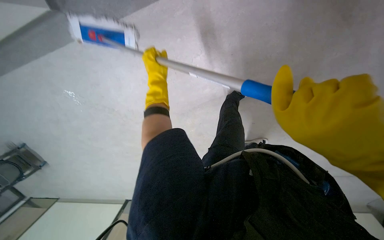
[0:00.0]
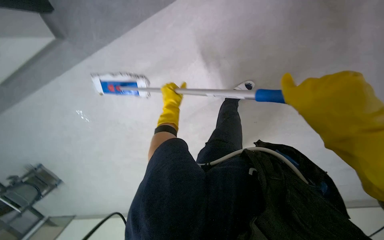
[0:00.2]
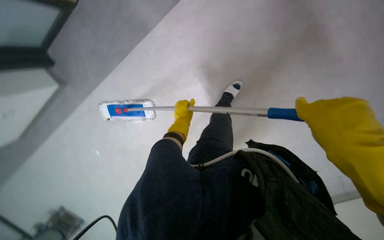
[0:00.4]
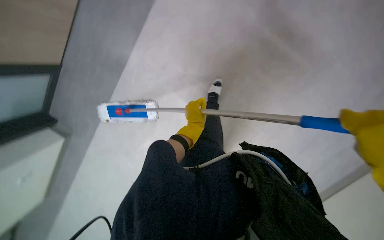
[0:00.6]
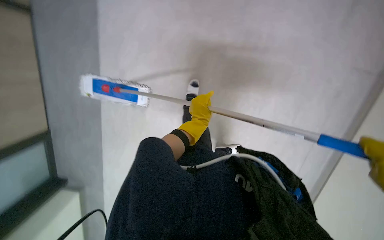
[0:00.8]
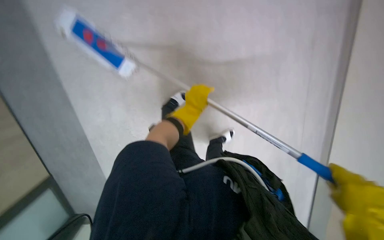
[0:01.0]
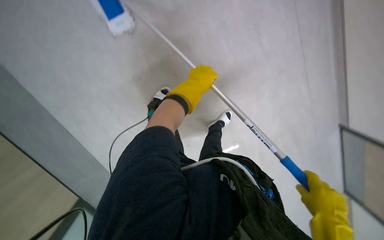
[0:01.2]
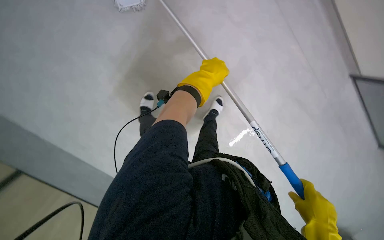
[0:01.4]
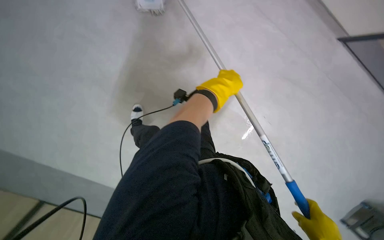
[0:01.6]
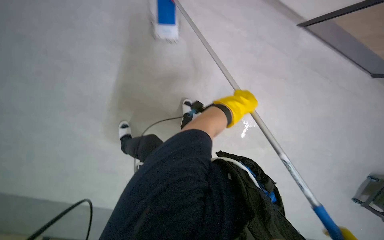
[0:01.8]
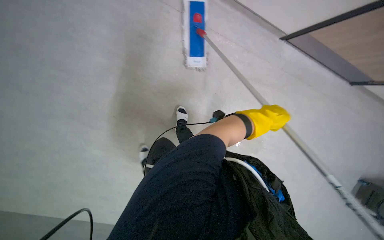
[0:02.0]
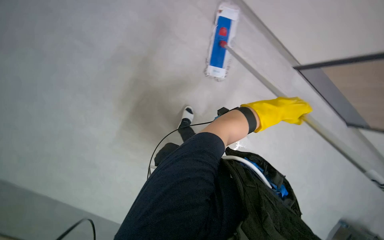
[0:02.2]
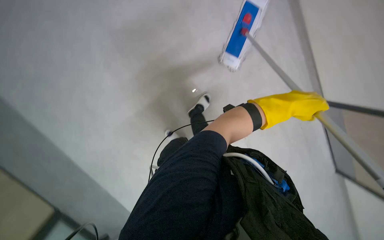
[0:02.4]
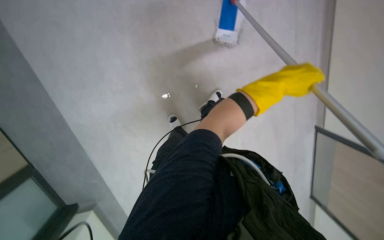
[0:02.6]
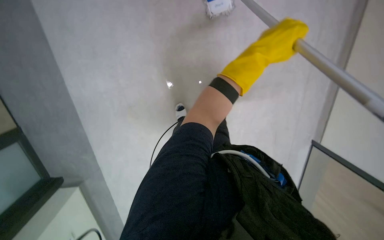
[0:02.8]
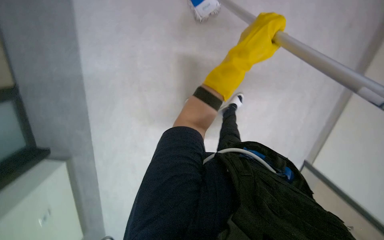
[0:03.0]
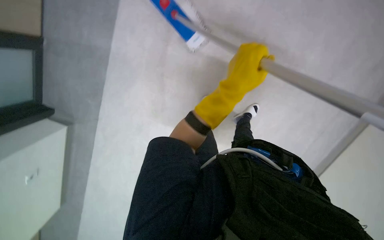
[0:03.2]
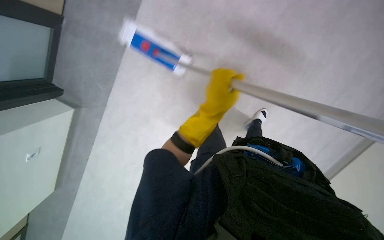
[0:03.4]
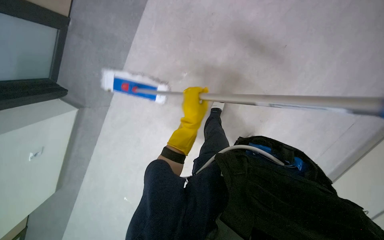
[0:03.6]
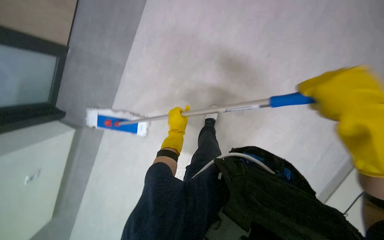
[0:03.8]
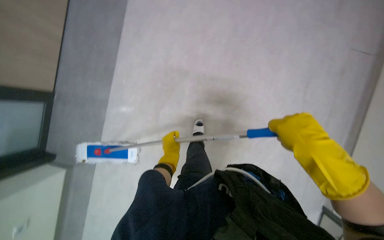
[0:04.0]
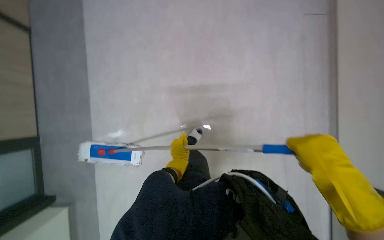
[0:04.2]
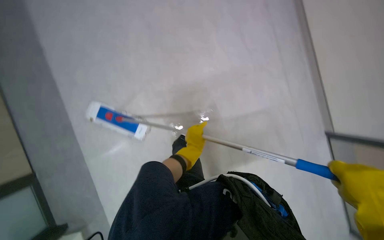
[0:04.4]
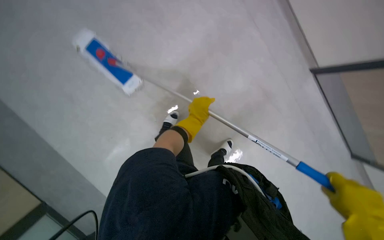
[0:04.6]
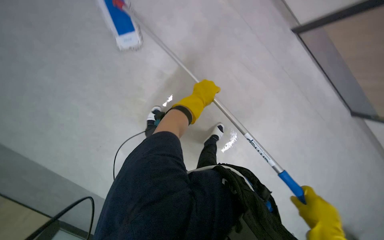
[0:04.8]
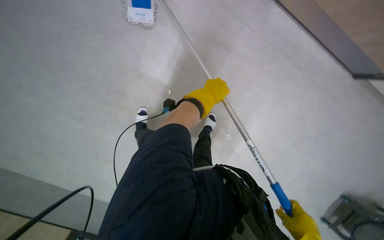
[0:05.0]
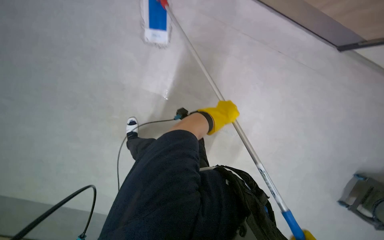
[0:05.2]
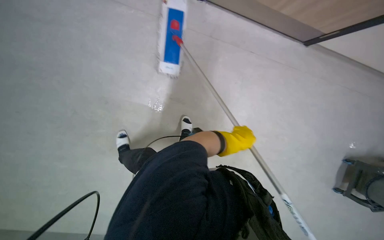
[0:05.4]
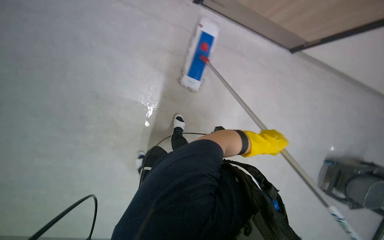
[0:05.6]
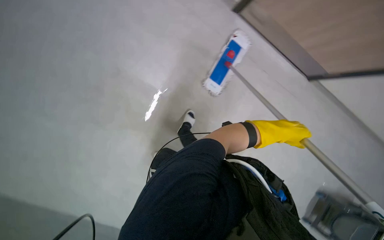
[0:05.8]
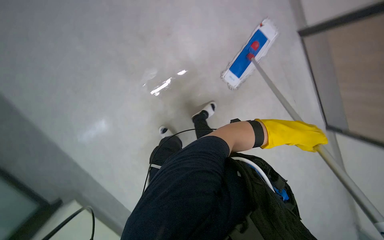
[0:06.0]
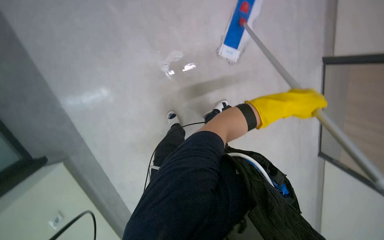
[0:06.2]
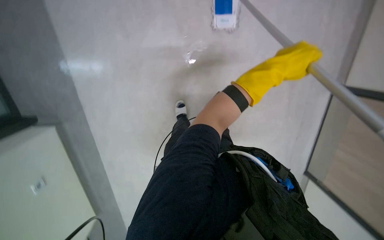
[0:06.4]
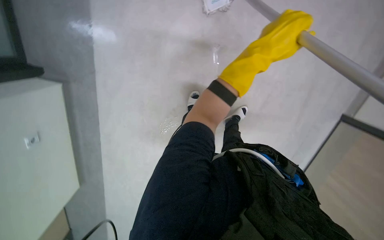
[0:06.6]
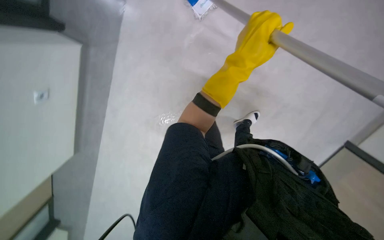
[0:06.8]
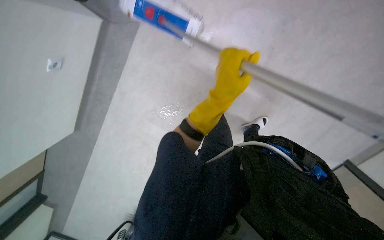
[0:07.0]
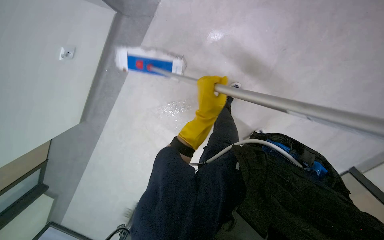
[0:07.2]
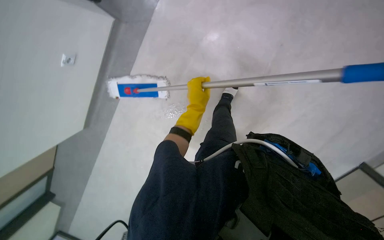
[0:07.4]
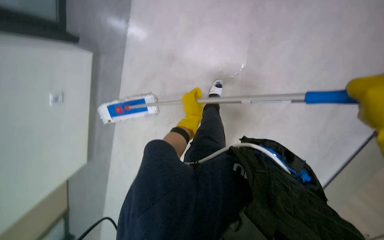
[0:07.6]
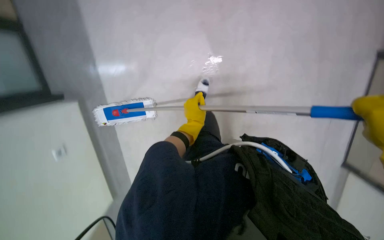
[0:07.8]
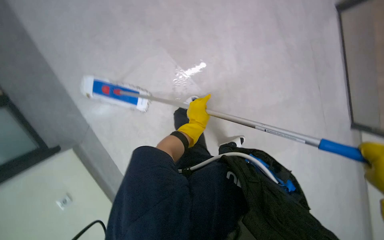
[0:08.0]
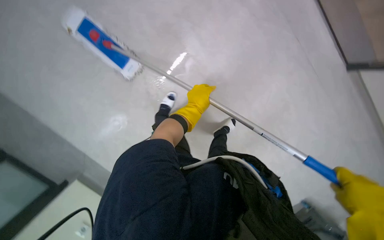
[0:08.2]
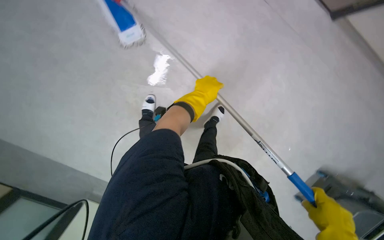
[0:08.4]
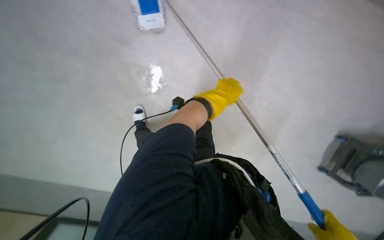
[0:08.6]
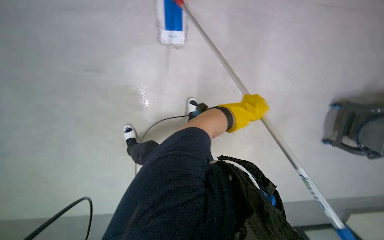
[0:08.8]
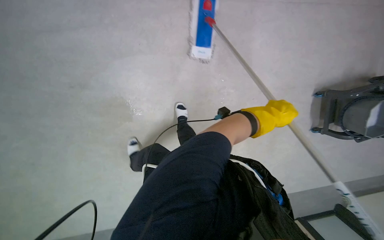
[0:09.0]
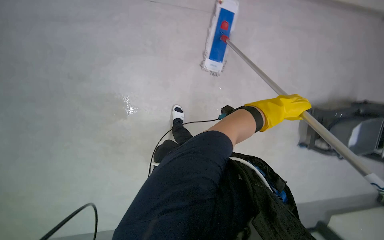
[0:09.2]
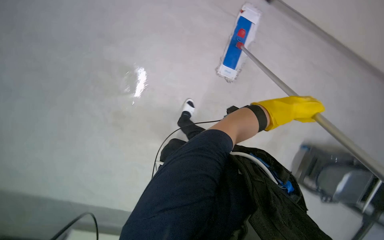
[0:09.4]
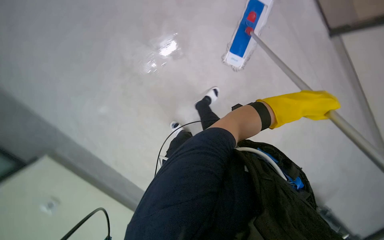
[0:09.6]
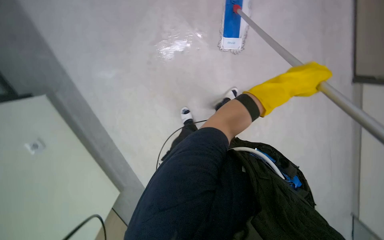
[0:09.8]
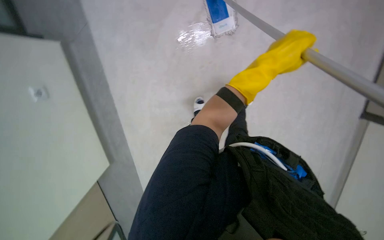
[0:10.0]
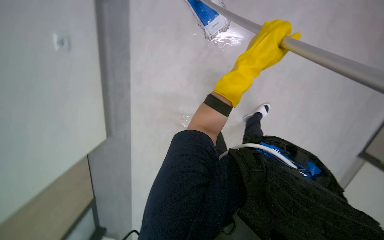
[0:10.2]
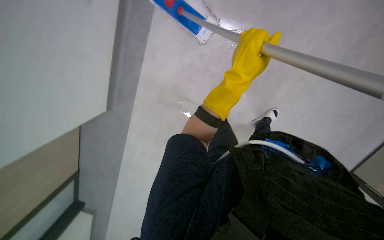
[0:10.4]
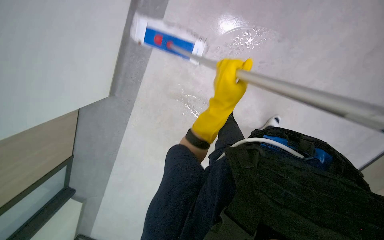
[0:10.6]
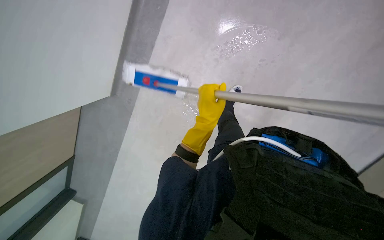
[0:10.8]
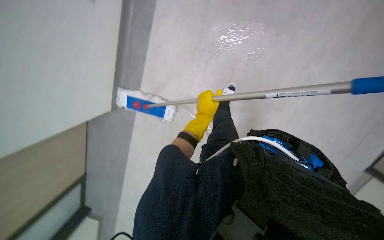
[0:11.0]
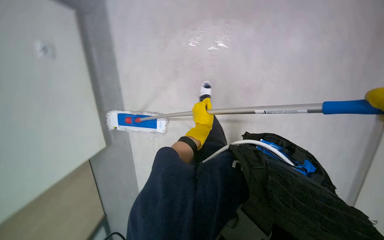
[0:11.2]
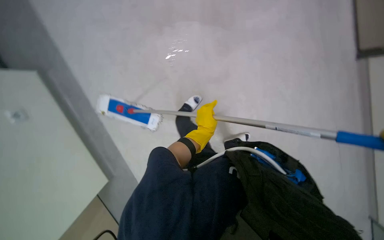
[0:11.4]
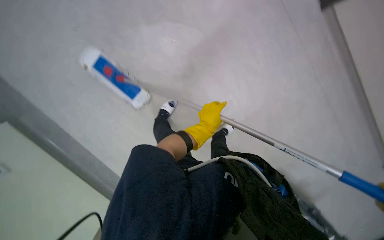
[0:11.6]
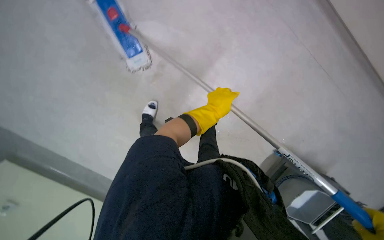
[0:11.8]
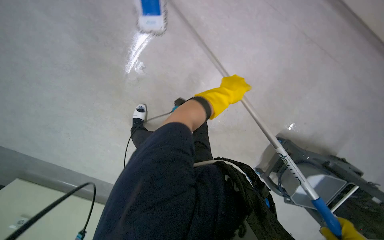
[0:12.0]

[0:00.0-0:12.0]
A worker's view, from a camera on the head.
Job: mopping floor.
The whole recording: Mopping hallway floor. The worker mops the hallway floor with a long-handled mop.
0:00.0 to 0:01.6: The view pans to the right by about 20 degrees.
0:01.6 to 0:03.0: The left hand reaches approximately 15 cm to the right, then returns.
0:06.0 to 0:07.6: The view swings approximately 25 degrees to the left. The left hand moves to the left and farther from the camera, approximately 35 cm.
0:07.6 to 0:09.0: The left hand moves nearer to the camera and to the right, approximately 25 cm.
0:10.4 to 0:12.0: The left hand travels down the picture and back again, roughly 10 cm each way.

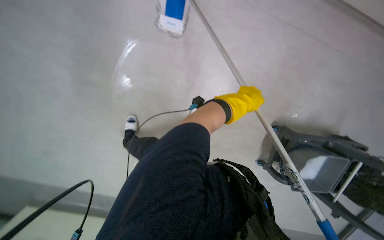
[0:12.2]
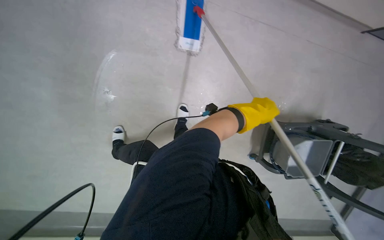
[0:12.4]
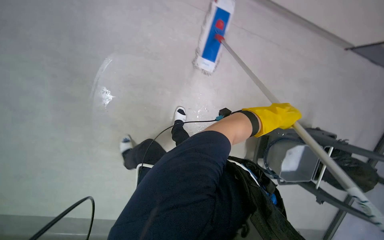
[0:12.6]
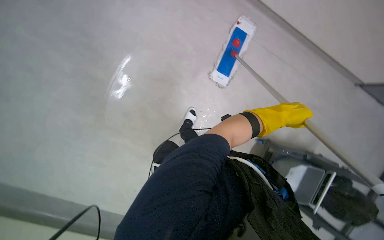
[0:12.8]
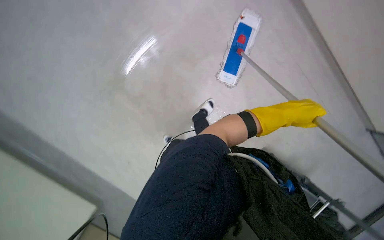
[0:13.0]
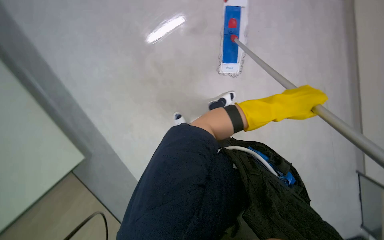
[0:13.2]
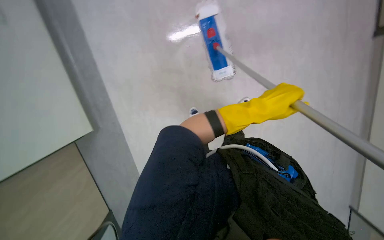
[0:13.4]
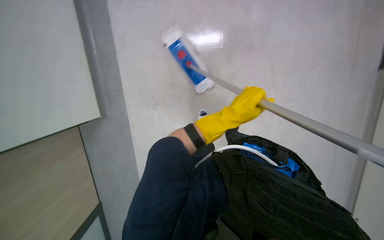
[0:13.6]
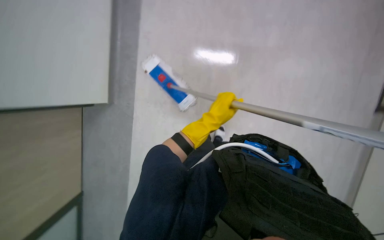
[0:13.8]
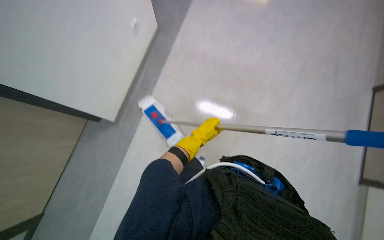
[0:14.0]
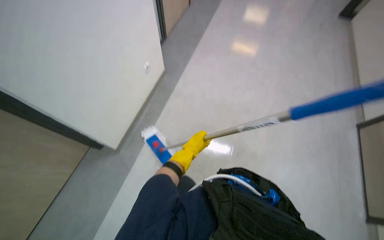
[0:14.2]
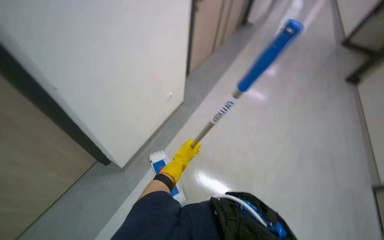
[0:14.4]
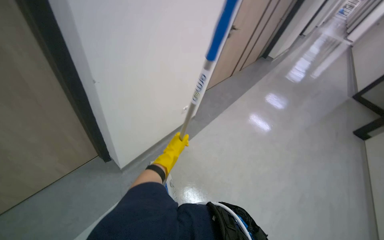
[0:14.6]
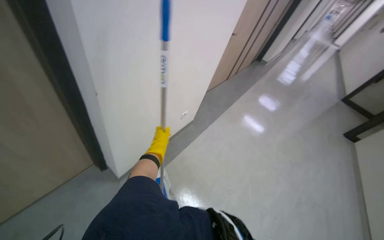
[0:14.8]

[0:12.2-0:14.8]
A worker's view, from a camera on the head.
Job: mopping floor.
The whole recording: Mopping hallway floor. The worker mops the hallway floor with a long-handled mop.
0:12.2 to 0:13.4: The left hand travels nearer to the camera by some 20 cm.
0:13.4 to 0:14.8: The wearer looks some 45 degrees further upward.

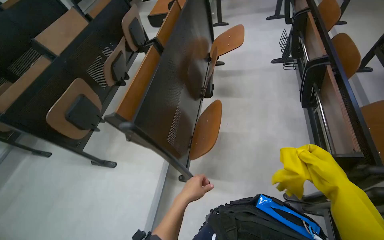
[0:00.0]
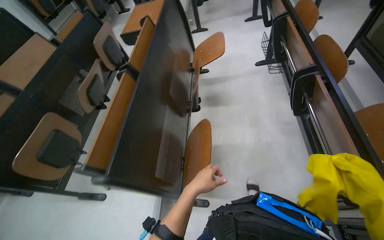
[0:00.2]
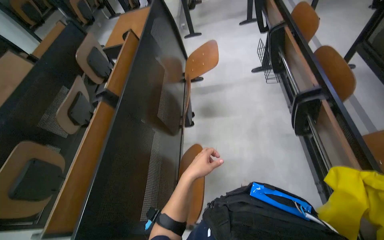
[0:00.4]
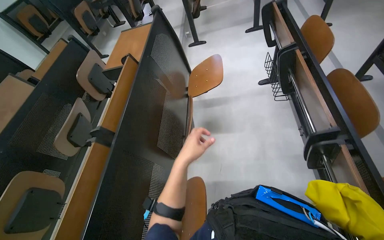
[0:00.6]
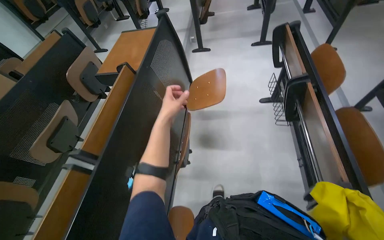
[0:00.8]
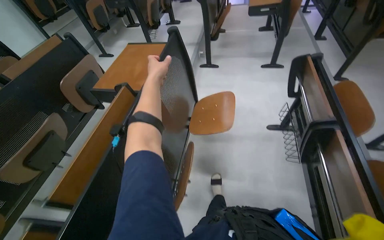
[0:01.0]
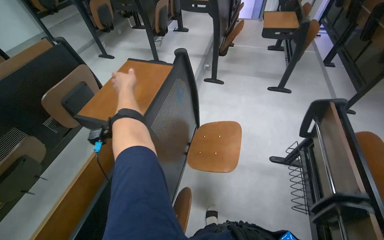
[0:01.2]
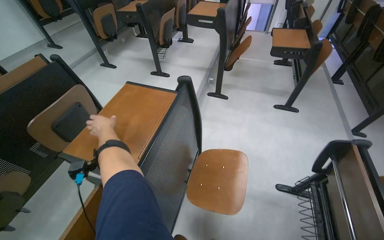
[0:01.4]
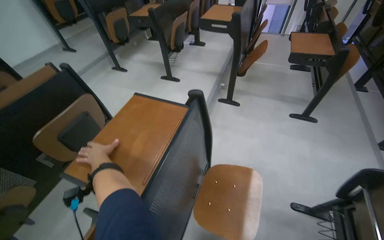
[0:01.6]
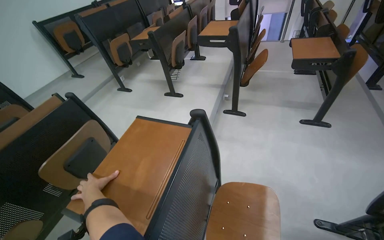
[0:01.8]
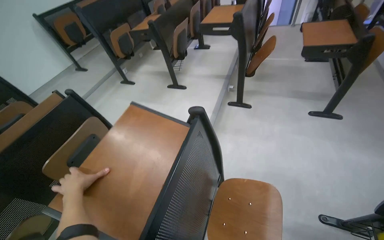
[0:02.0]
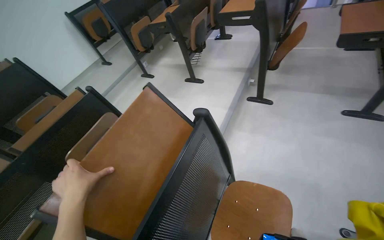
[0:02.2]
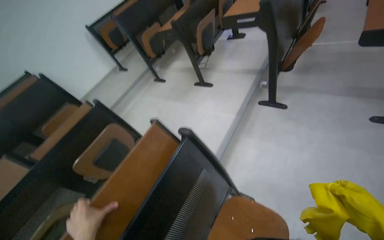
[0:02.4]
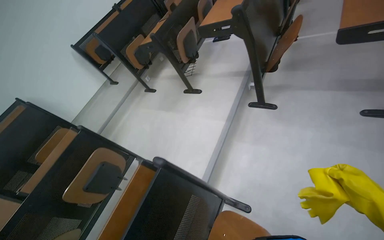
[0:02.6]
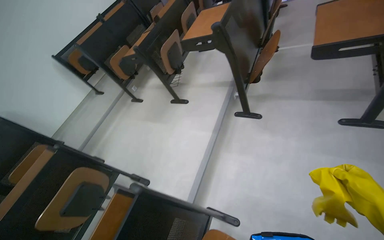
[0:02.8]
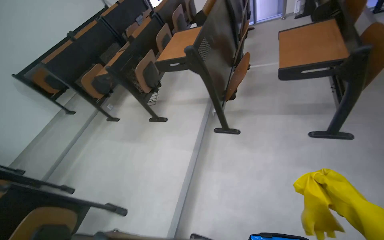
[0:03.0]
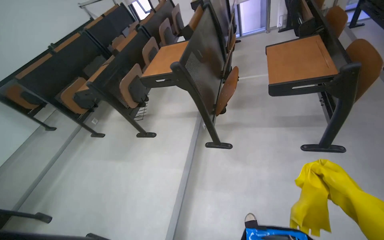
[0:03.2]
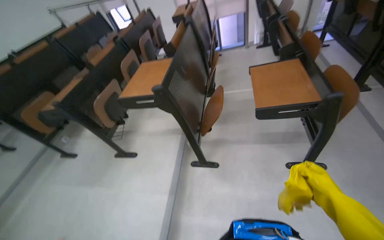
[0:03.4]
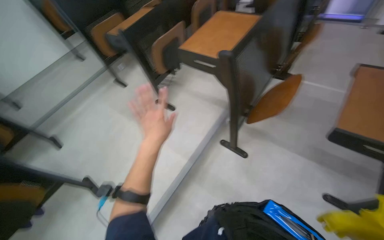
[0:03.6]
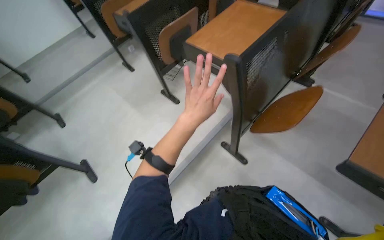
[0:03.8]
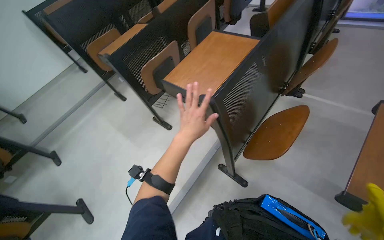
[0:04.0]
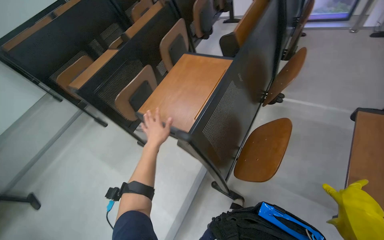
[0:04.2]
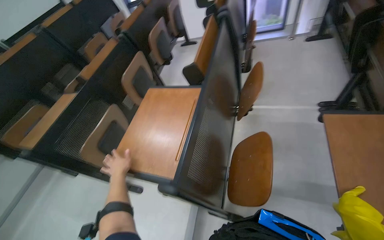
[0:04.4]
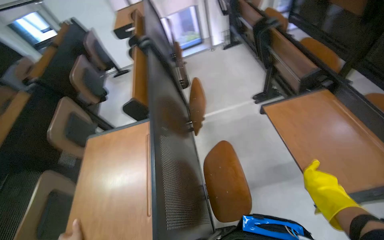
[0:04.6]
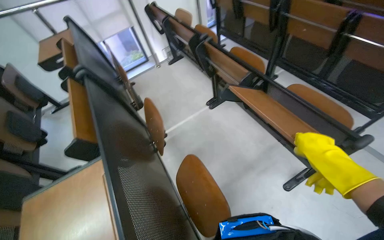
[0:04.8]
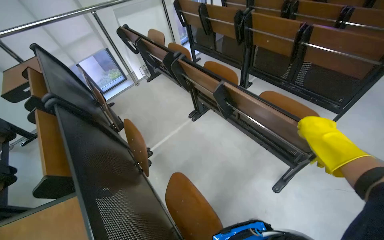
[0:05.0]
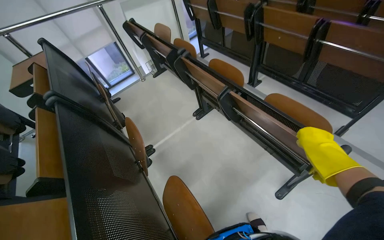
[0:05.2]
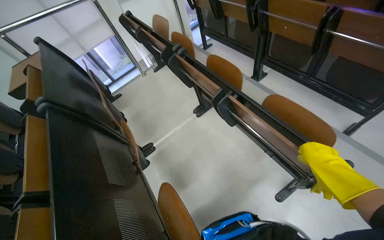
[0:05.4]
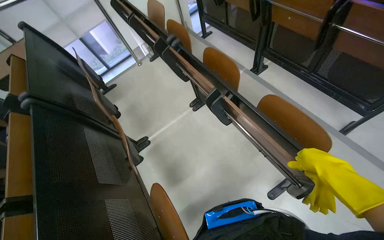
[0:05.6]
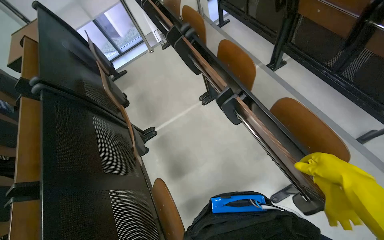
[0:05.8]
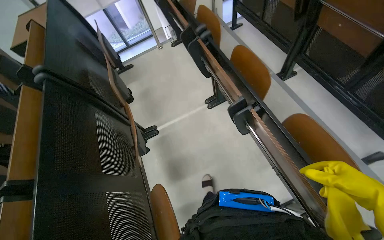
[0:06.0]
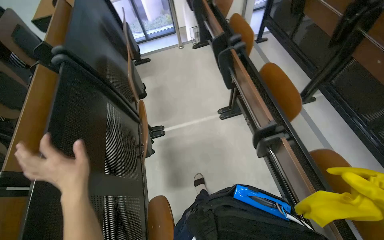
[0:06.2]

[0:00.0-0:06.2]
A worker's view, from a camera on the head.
Job: organizing items.
The whole recording: Folding desks in lecture hall. The worker folds up multiple desks in the lecture hall.
0:00.0 to 0:01.6: The camera is carried approximately 1.5 m.
0:01.6 to 0:03.2: The wearer moves about 80 cm.
0:03.2 to 0:04.6: The wearer moves about 90 cm. The wearer looks roughly 25 degrees further to the right.
0:04.6 to 0:06.2: The head travels about 40 cm.
